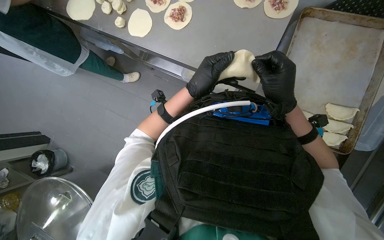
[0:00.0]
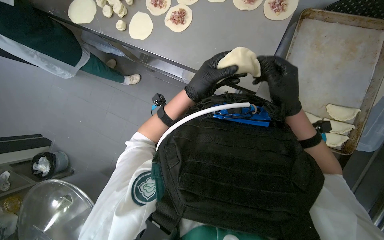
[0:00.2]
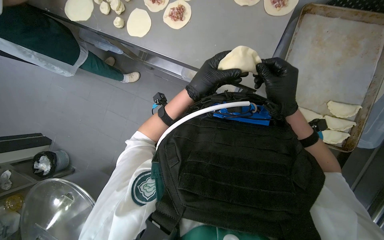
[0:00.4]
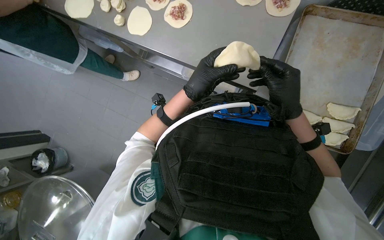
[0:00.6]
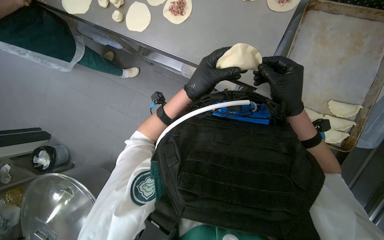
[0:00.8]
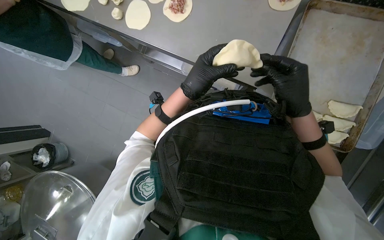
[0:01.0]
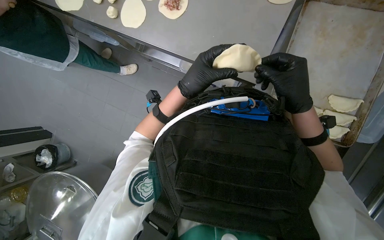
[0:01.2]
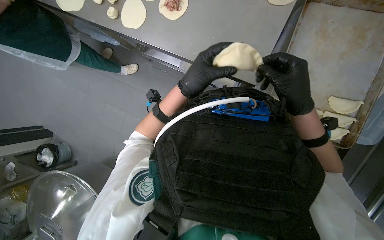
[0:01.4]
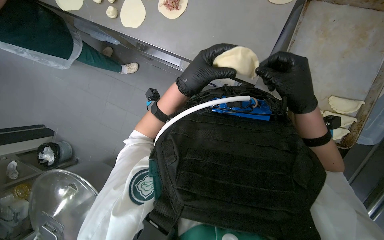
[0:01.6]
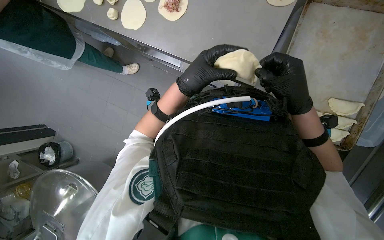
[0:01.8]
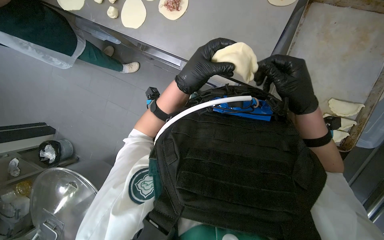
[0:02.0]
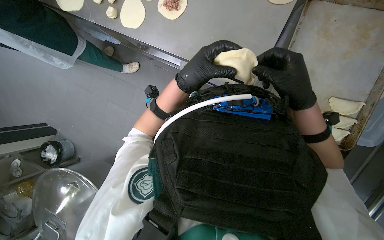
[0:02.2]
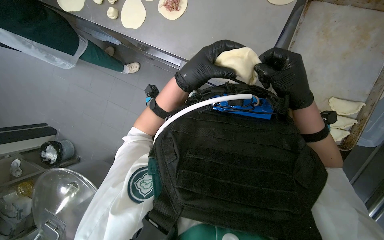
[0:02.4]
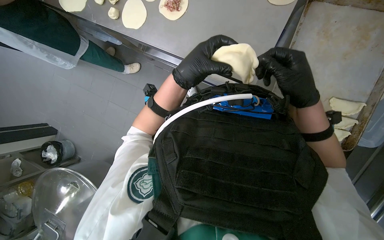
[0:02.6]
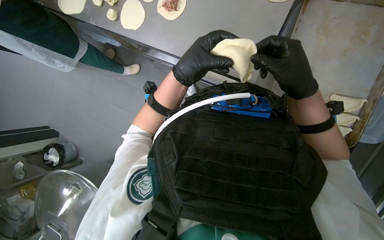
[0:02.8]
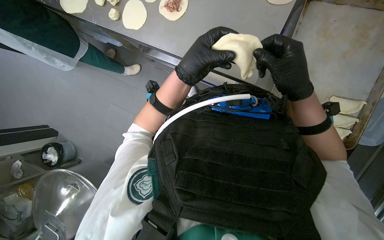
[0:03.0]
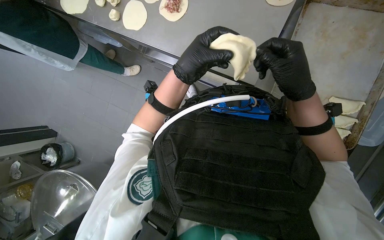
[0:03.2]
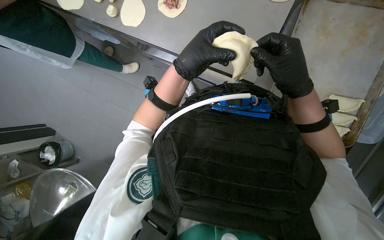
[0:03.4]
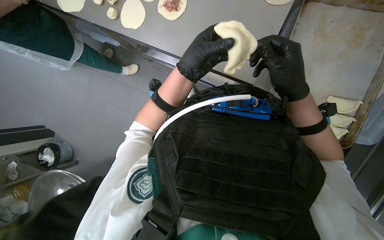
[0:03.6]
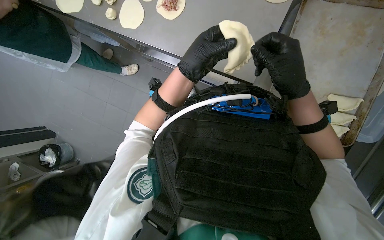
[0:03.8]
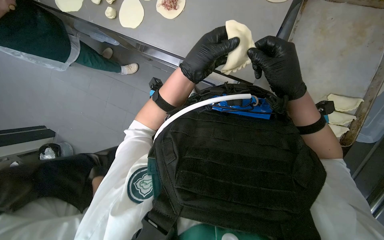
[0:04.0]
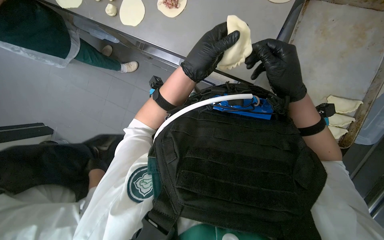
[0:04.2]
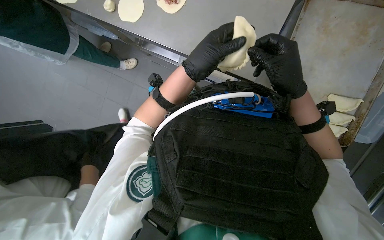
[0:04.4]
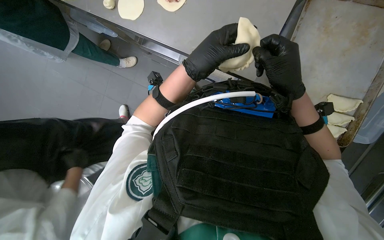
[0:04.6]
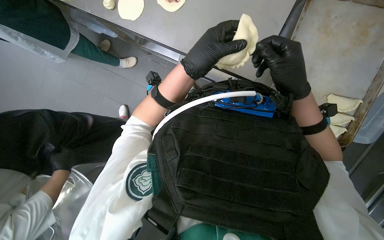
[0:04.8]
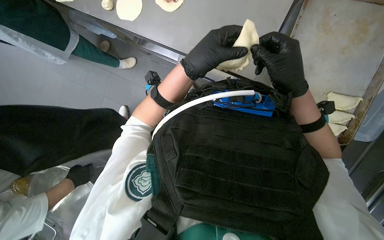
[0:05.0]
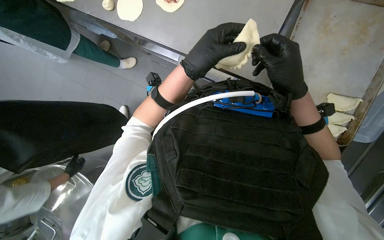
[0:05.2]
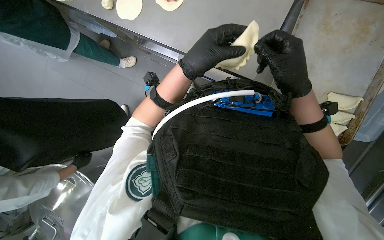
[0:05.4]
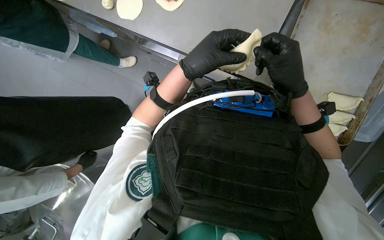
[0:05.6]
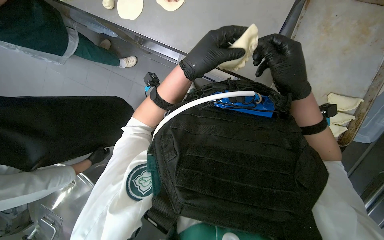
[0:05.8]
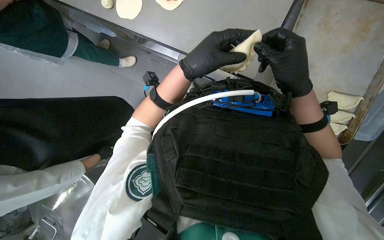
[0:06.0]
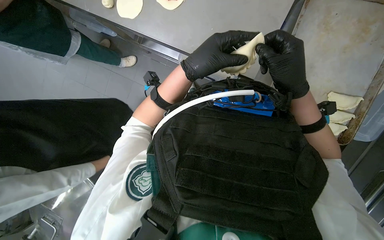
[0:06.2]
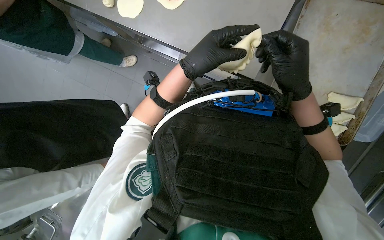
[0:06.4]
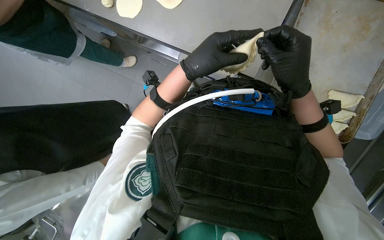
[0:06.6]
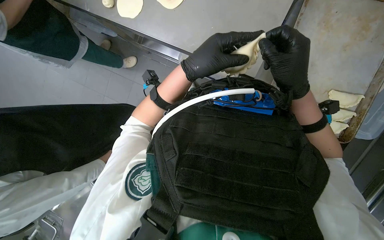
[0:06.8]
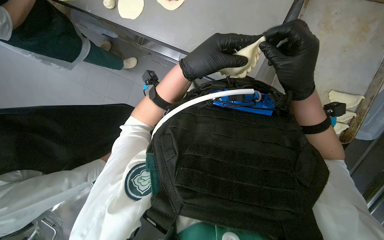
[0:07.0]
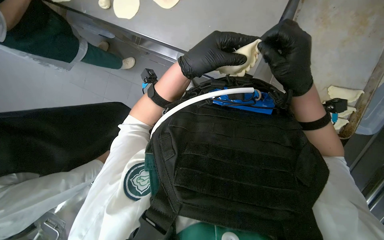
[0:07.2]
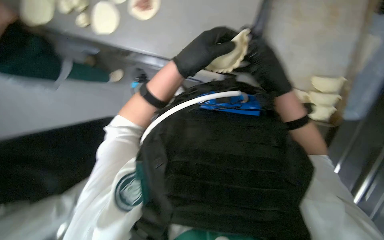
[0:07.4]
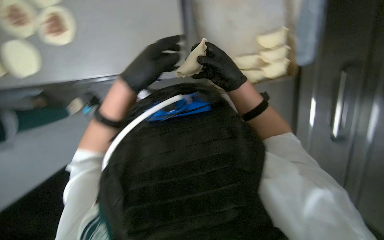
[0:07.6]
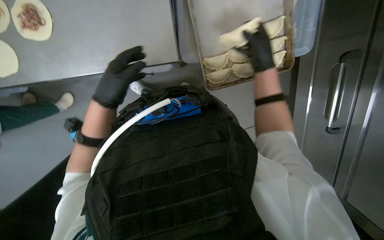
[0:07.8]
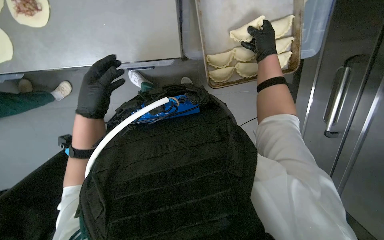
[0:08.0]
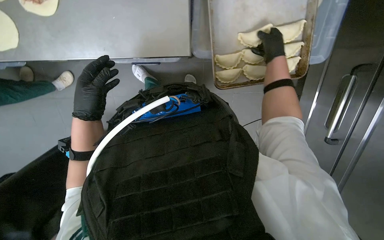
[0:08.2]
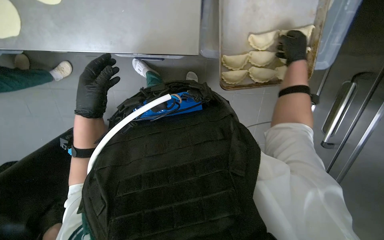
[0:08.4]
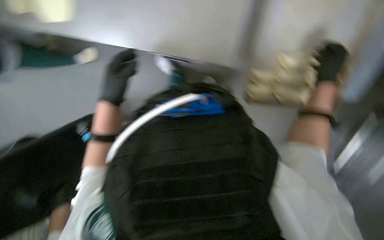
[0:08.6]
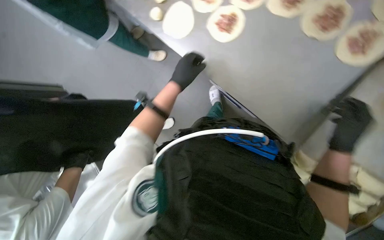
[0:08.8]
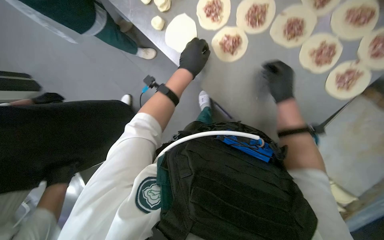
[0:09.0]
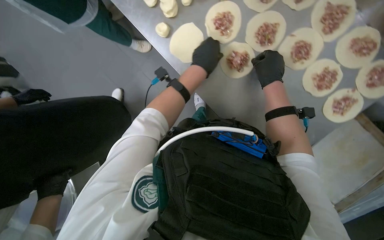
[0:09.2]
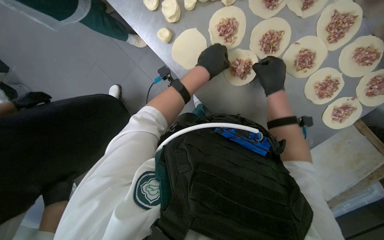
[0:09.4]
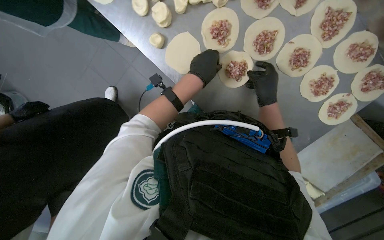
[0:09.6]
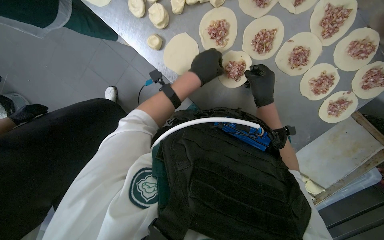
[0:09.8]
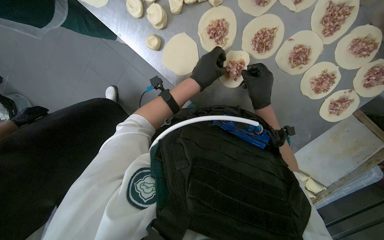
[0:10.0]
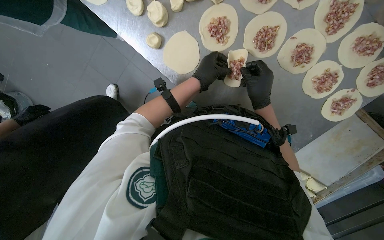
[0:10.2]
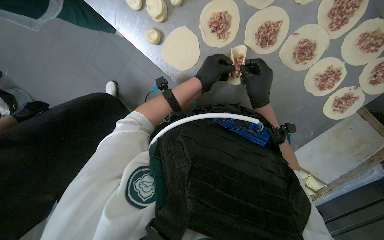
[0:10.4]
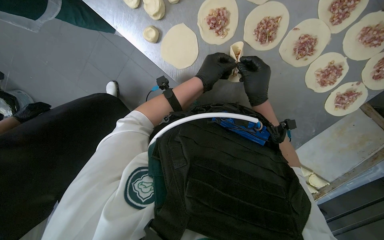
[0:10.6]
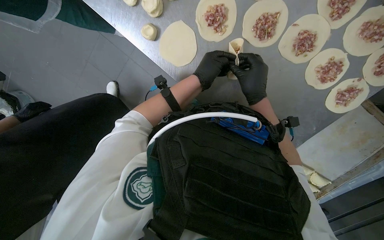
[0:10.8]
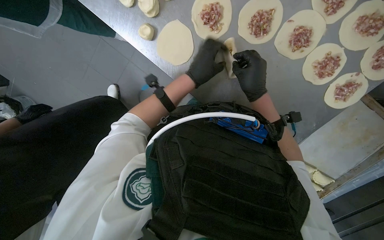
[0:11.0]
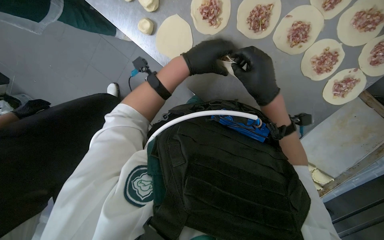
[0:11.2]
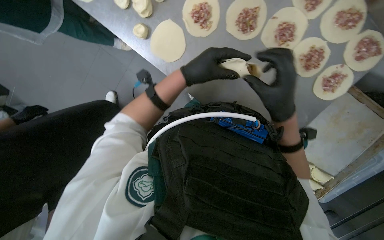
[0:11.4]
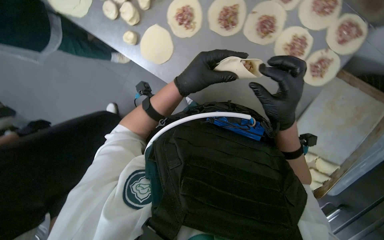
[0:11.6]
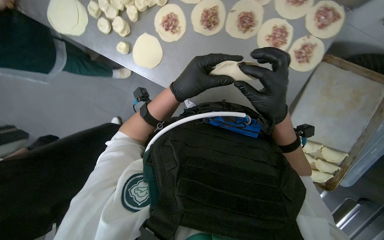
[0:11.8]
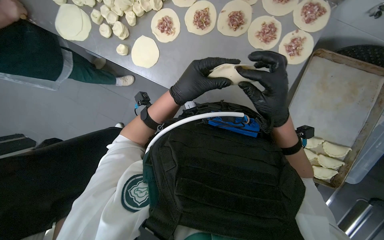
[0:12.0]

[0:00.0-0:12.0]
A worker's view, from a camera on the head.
Job: preparing food.
The whole recording: Preparing meat-filled dough. The worker fills dough circles with meat and crimps the edges to form pastries, then places them on a baking tray.
0:00.0 to 0:06.0: The hands work in one place, with small movements.
0:06.0 to 0:07.6: The right hand heads farther from the camera, covering roughly 10 cm.
0:09.0 to 0:10.4: The camera pitches downward, by roughly 15 degrees. The right hand goes approximately 10 cm to the left.
0:10.4 to 0:12.0: The view tilts approximately 20 degrees upward. The left hand shifts some 25 cm down the picture and nearer to the camera, while the right hand moves down the picture, about 30 cm.

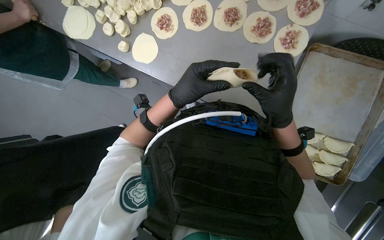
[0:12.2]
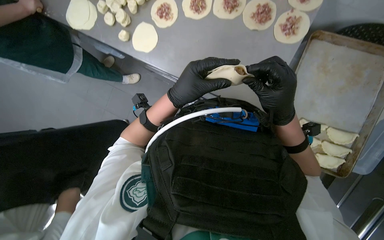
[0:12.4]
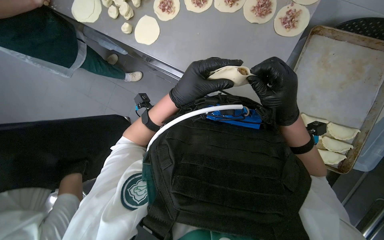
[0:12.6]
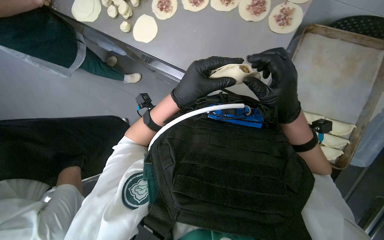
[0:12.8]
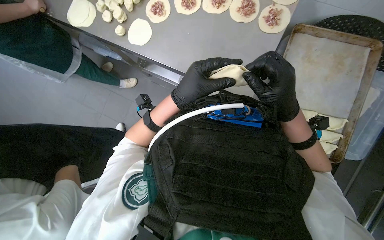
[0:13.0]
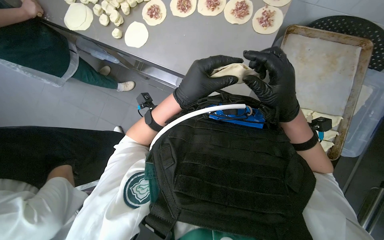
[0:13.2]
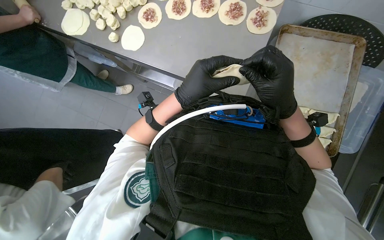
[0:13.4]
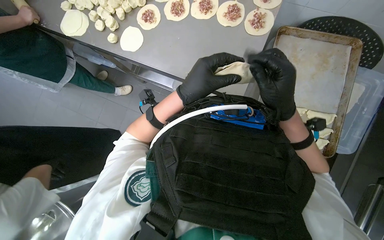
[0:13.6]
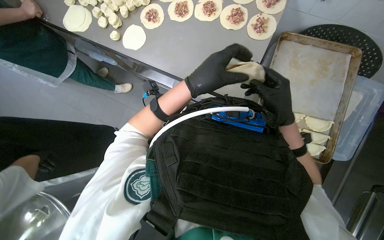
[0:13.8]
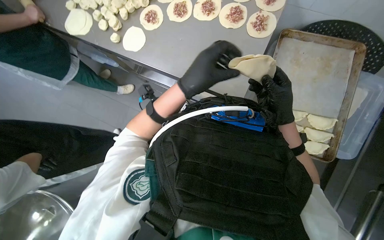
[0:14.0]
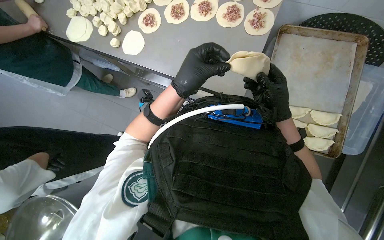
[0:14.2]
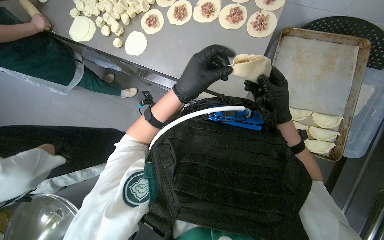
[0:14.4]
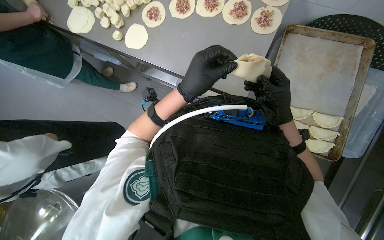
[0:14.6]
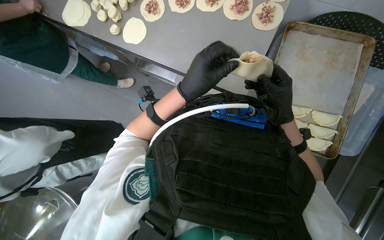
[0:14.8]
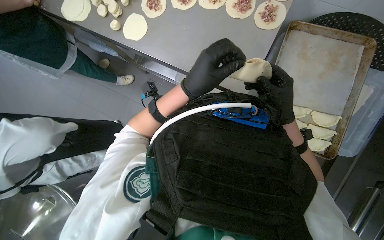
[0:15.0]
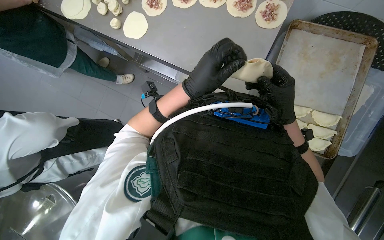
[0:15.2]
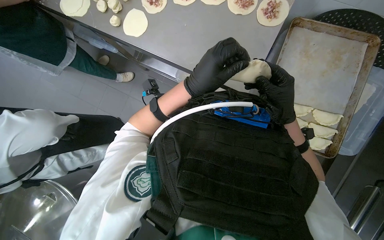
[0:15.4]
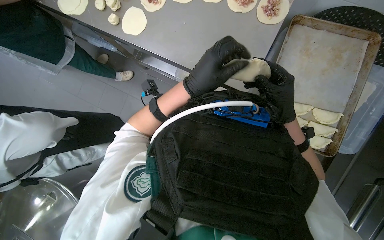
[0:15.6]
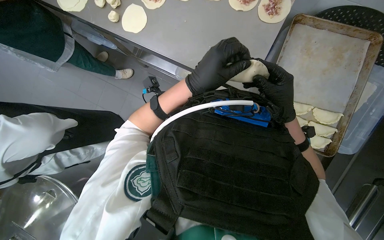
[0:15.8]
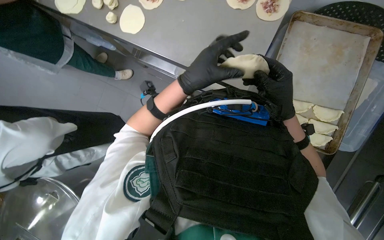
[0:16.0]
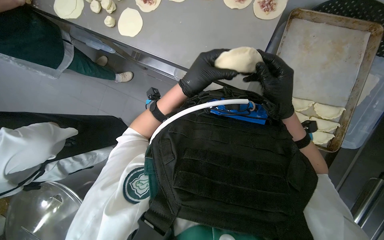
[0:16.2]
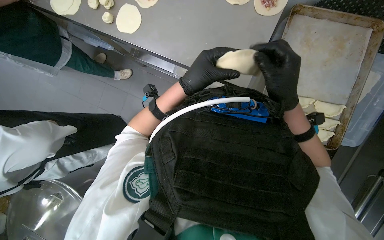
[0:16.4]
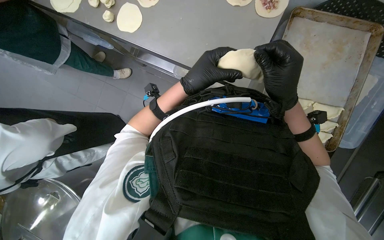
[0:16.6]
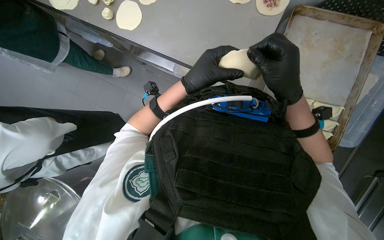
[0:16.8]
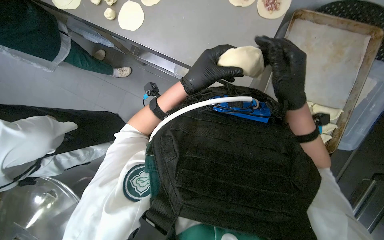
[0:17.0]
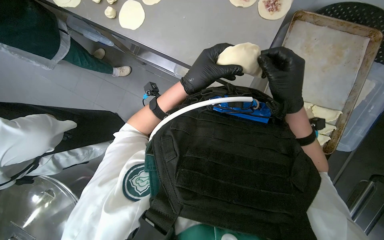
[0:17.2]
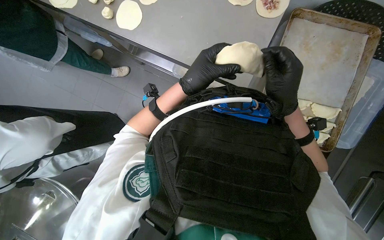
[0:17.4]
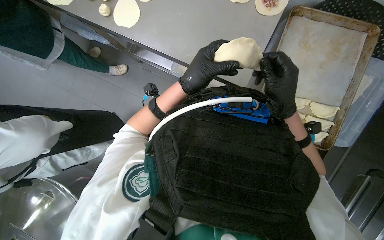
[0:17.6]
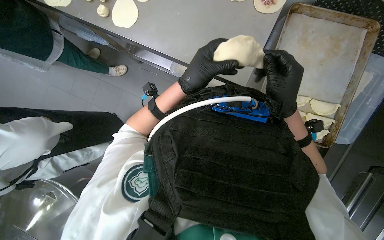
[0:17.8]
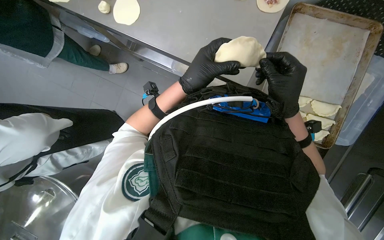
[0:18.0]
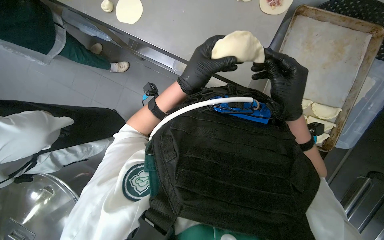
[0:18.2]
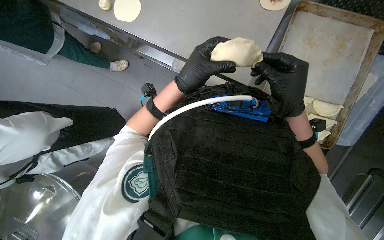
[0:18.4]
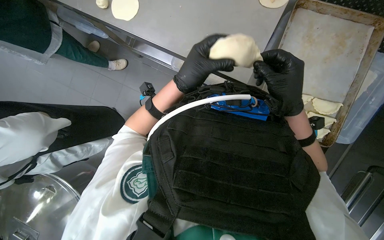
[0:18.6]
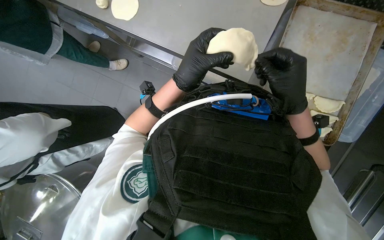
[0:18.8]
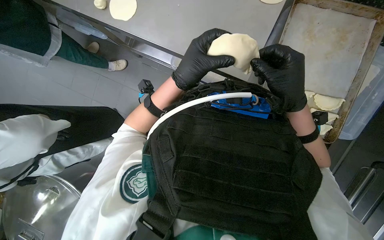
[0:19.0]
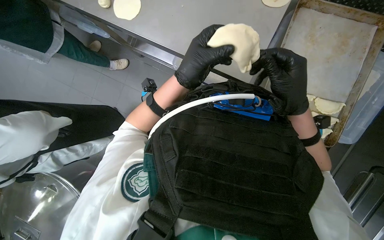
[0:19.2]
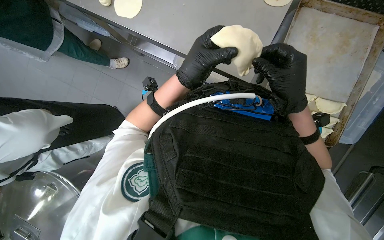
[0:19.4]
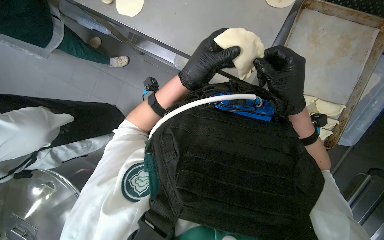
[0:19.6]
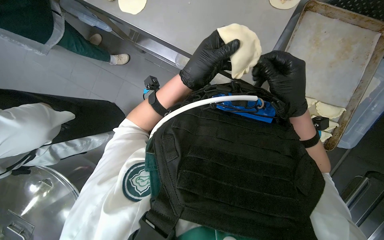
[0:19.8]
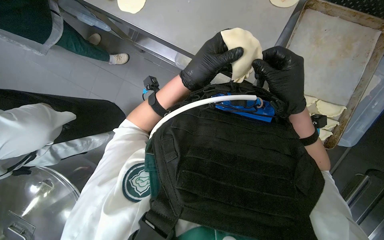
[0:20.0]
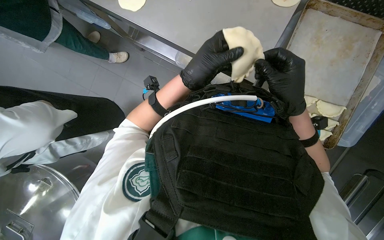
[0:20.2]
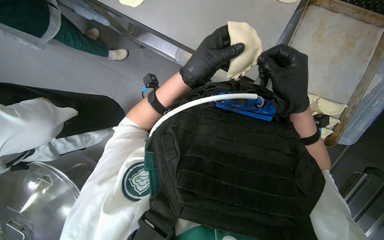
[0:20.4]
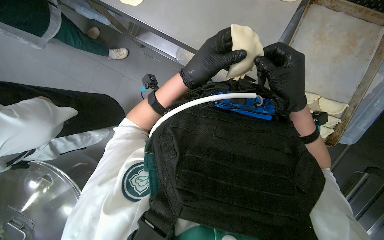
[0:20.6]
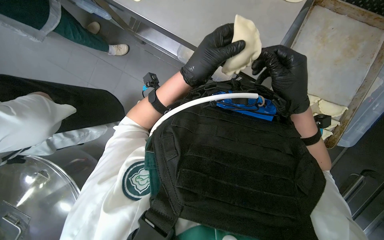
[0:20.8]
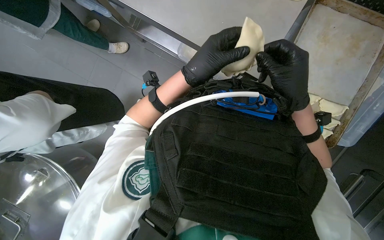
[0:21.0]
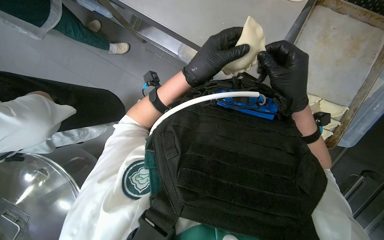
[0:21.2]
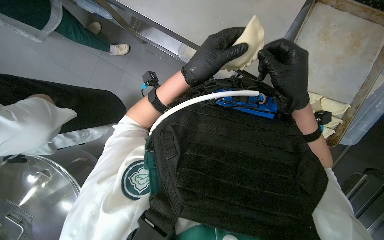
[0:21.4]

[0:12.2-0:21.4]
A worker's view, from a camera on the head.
Job: preparing food.
The whole recording: Preparing meat-filled dough. The worker fills dough circles with meat and crimps the edges to form pastries, then places them on a baking tray.
0:13.8 to 0:15.2: The hands are busy where they are.
0:16.8 to 0:21.4: The hands work in one place, with small movements.
